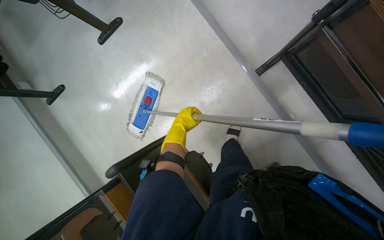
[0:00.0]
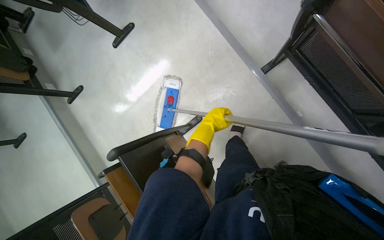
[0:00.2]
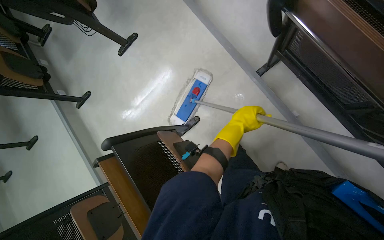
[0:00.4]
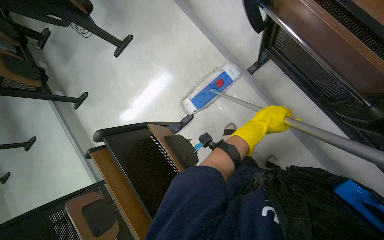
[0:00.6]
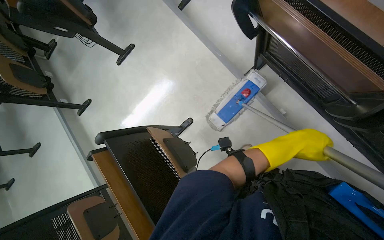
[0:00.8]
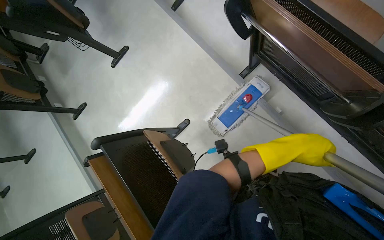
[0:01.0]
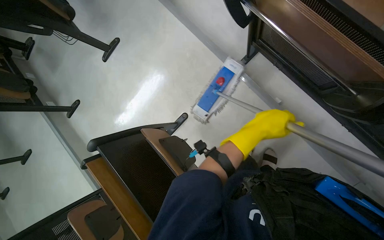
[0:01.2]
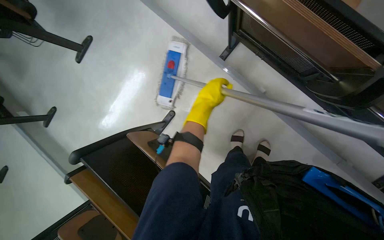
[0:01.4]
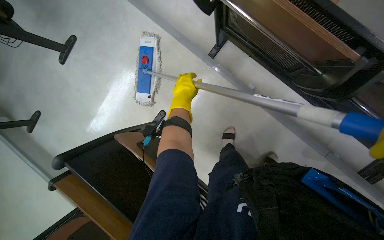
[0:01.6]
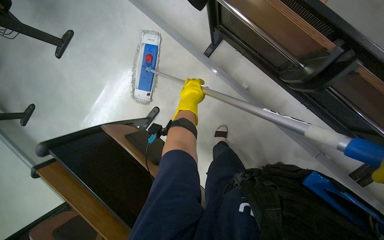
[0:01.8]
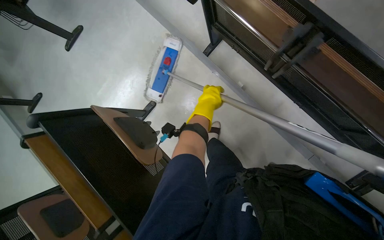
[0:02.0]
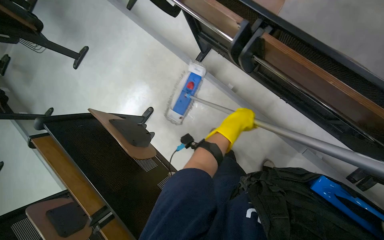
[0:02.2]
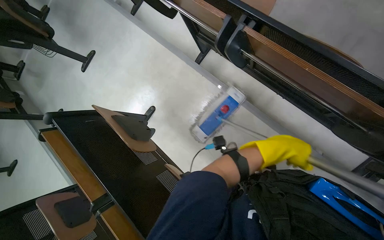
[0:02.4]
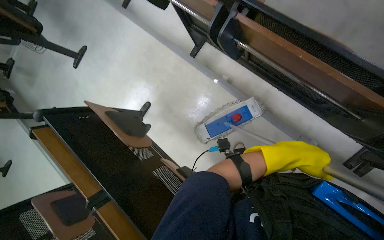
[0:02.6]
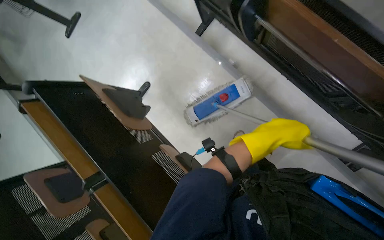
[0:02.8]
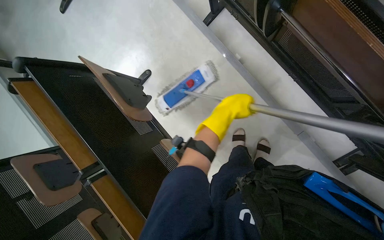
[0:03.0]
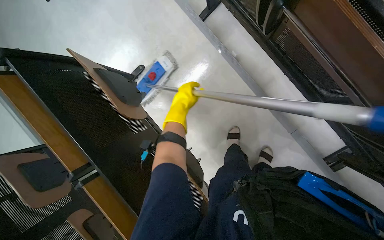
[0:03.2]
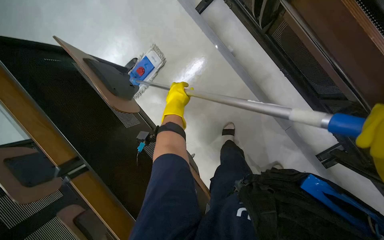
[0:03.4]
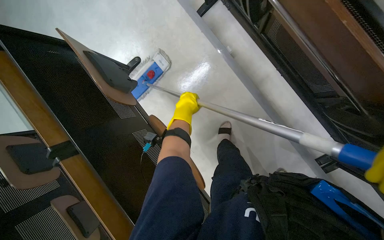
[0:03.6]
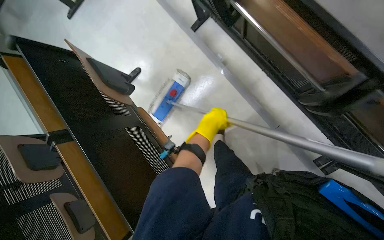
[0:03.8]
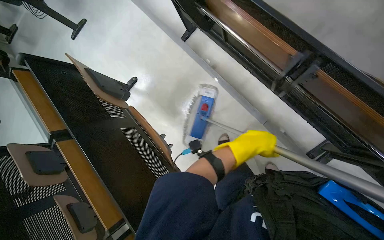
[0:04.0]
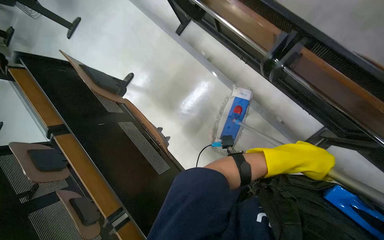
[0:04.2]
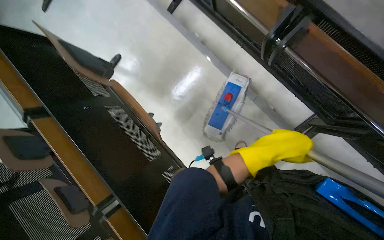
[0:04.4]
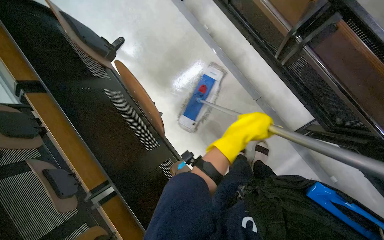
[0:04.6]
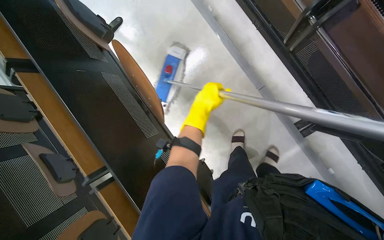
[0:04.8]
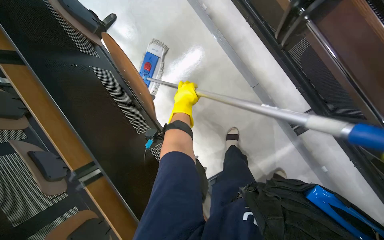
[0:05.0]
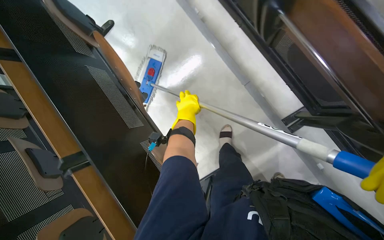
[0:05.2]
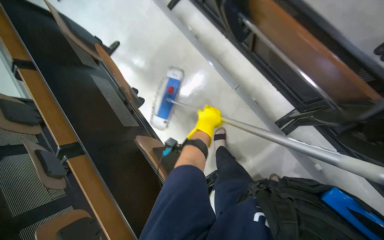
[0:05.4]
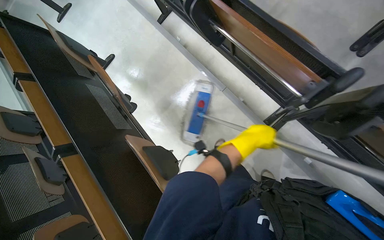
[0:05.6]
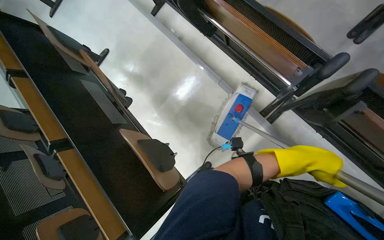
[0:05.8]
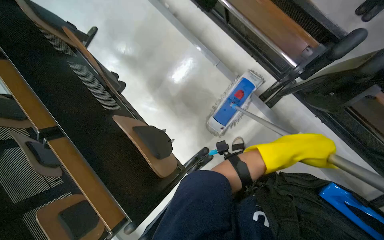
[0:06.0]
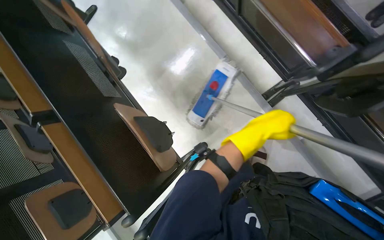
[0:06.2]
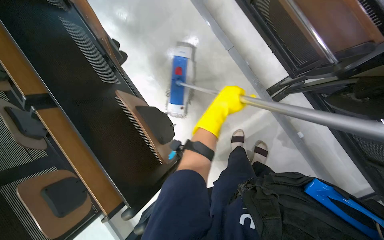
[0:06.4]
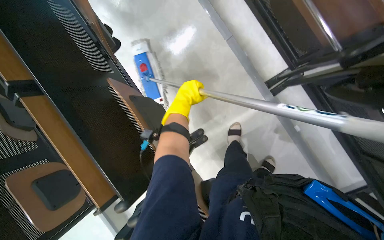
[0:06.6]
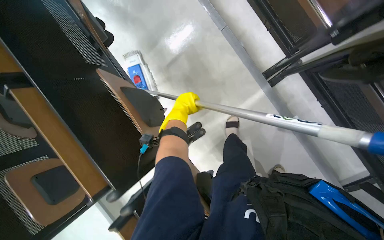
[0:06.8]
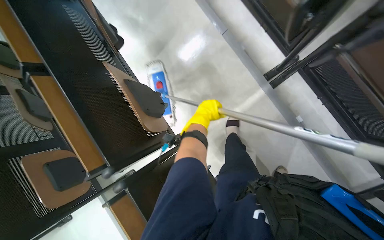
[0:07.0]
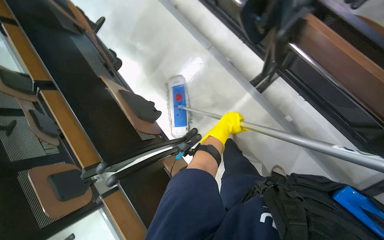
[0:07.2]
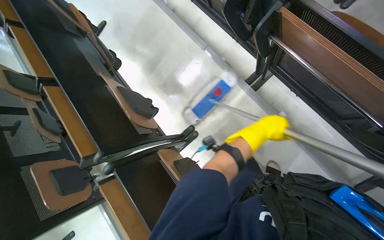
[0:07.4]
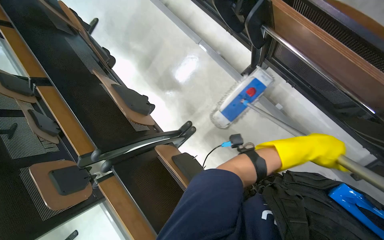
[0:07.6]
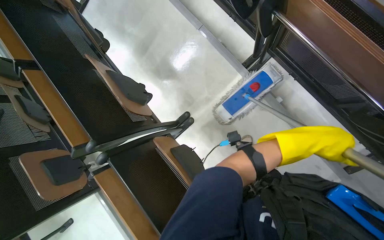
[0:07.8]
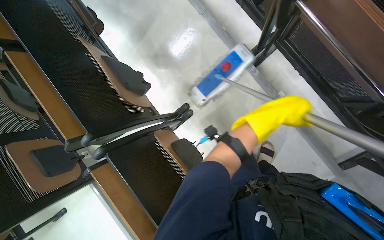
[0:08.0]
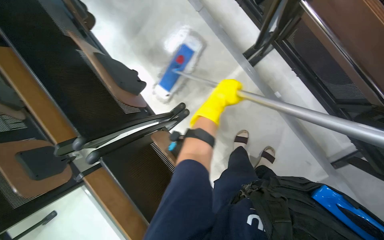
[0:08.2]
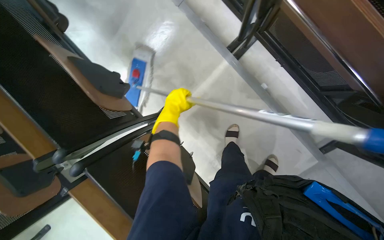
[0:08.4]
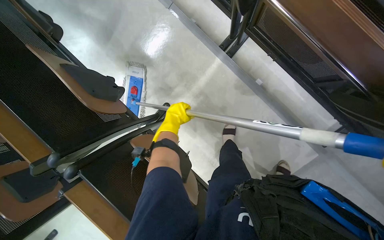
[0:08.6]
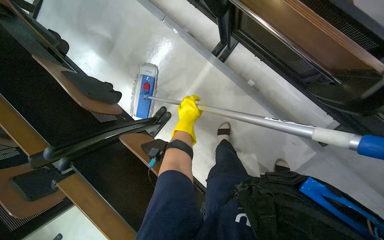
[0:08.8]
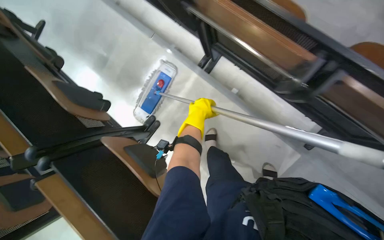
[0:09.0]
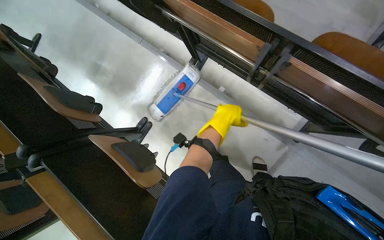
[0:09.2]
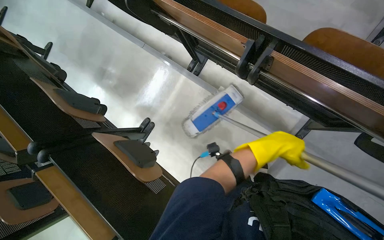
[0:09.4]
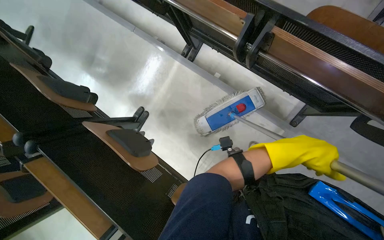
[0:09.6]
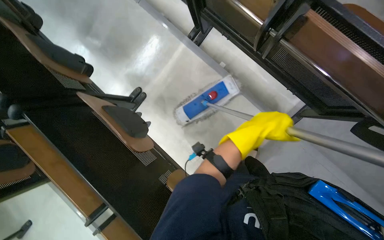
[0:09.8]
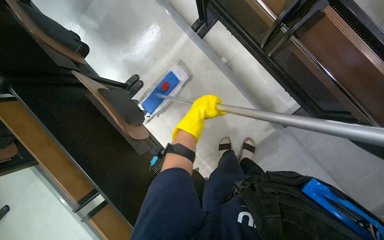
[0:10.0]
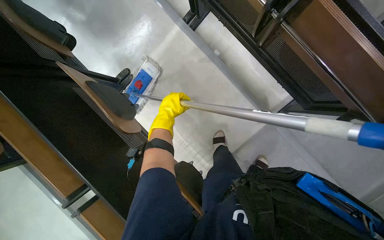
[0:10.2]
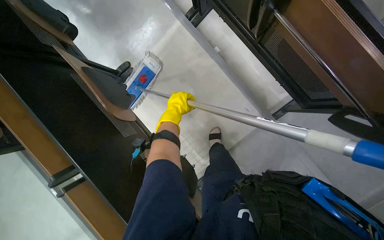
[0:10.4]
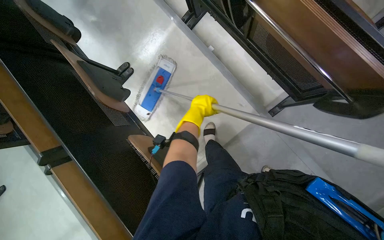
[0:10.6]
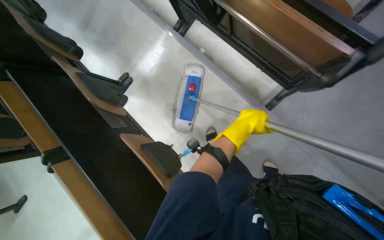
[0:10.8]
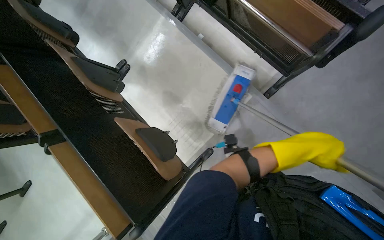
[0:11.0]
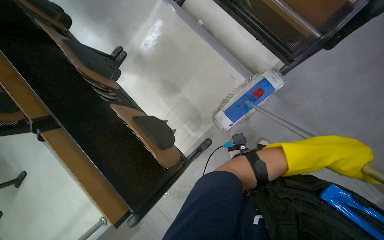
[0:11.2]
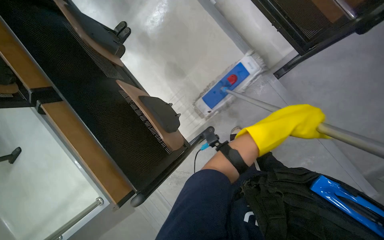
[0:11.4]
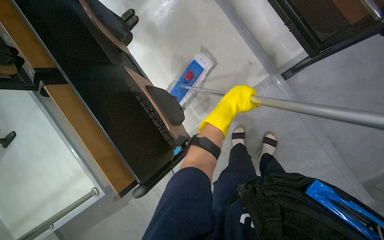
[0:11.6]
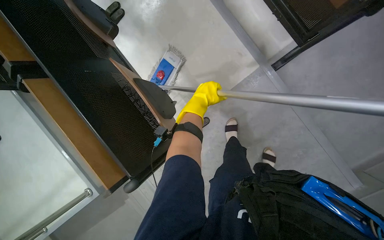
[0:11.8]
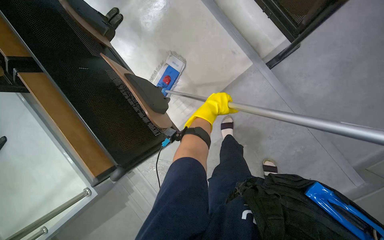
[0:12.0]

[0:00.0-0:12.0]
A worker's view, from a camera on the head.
Job: mopping floor.
The whole recording: Mopping lecture hall floor. The worker mops the floor of the lecture hall, moving chairs and re-wetting the mop as needed.
0:00.0 to 0:01.6: The left hand goes approximately 15 cm nearer to the camera, and reaches approximately 50 cm to the right, then returns.
0:01.6 to 0:03.0: The left hand is displaced to the right by about 35 cm.
0:04.4 to 0:06.0: The camera travels approximately 40 cm.
0:06.0 to 0:07.6: The left hand travels to the left and back again, approximately 35 cm each way.
0:07.6 to 0:09.0: The left hand moves to the left and up the picture, approximately 20 cm.
0:09.0 to 0:10.4: The left hand moves about 40 cm to the right and comes back.
0:10.4 to 0:12.0: The wearer moves about 40 cm.

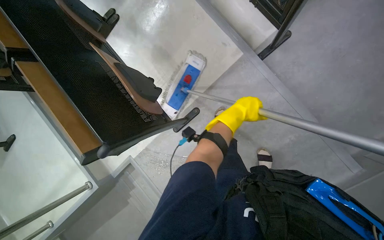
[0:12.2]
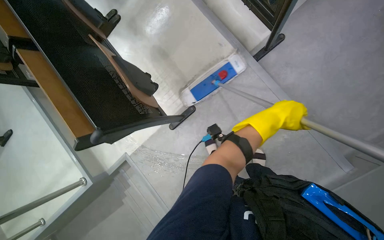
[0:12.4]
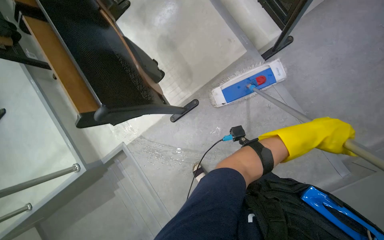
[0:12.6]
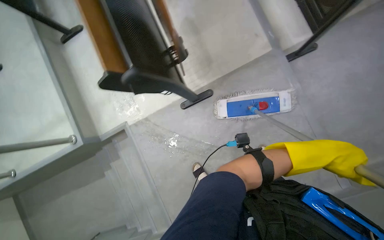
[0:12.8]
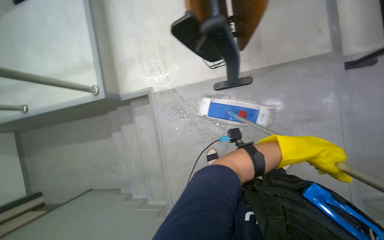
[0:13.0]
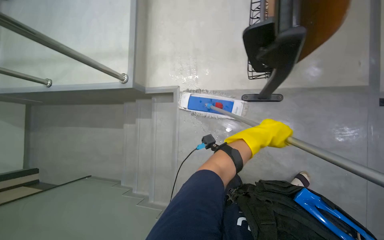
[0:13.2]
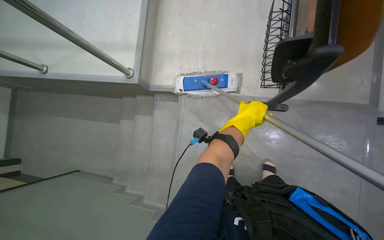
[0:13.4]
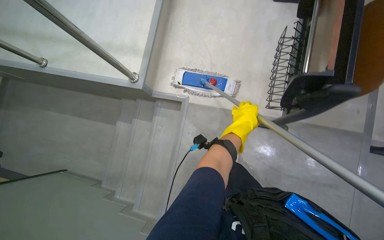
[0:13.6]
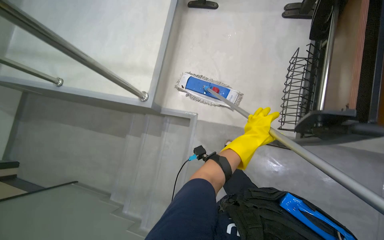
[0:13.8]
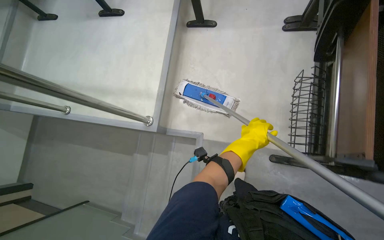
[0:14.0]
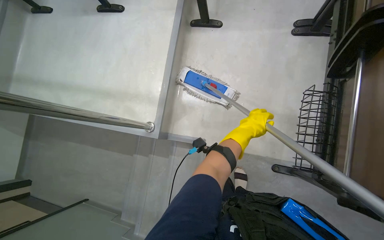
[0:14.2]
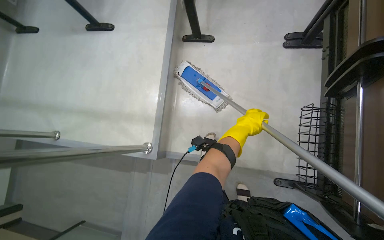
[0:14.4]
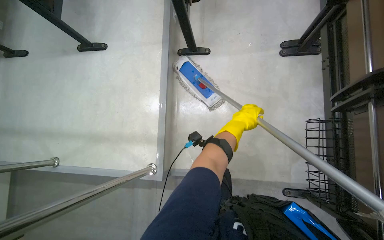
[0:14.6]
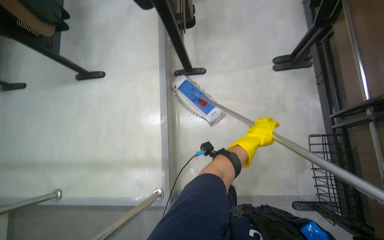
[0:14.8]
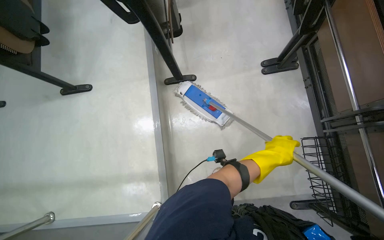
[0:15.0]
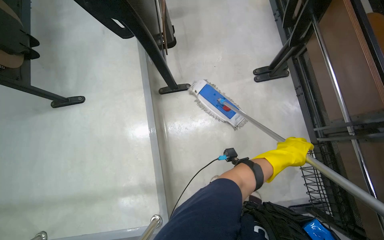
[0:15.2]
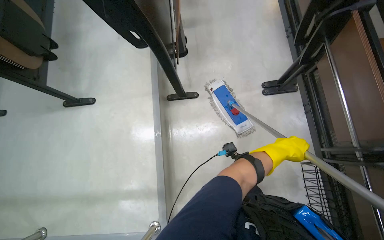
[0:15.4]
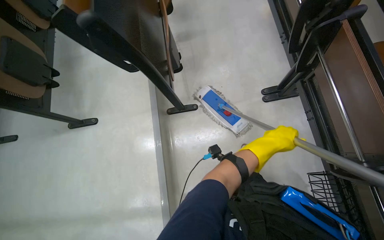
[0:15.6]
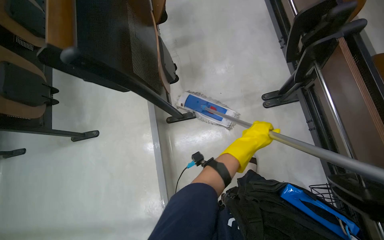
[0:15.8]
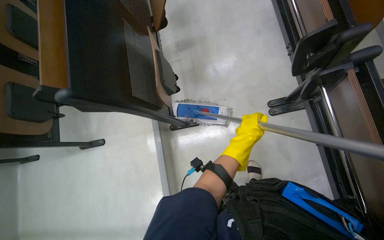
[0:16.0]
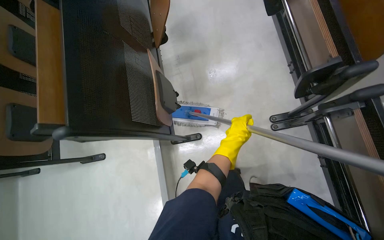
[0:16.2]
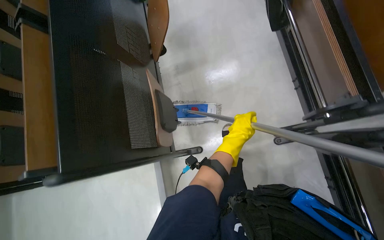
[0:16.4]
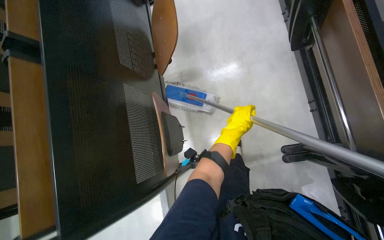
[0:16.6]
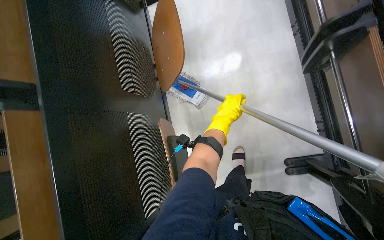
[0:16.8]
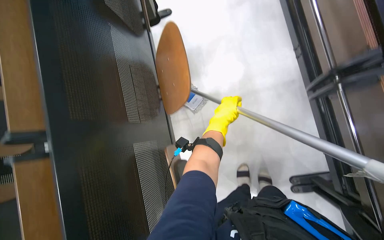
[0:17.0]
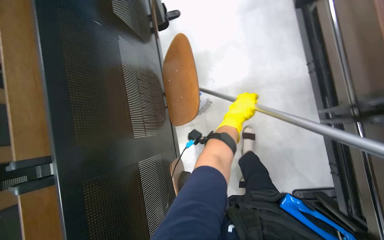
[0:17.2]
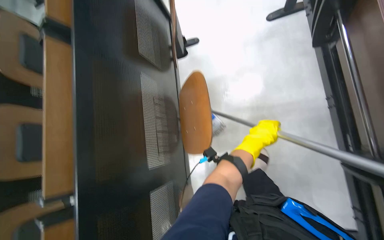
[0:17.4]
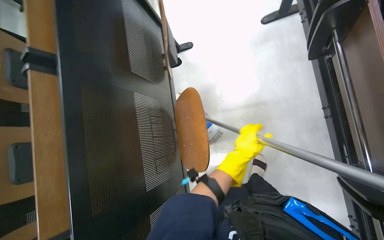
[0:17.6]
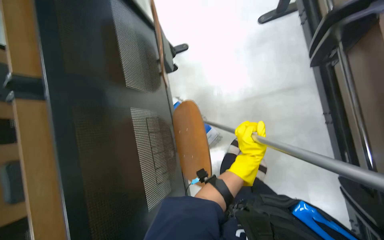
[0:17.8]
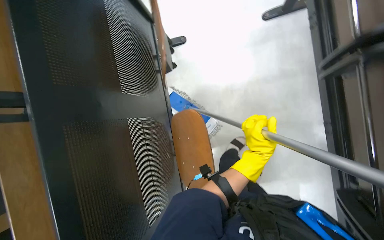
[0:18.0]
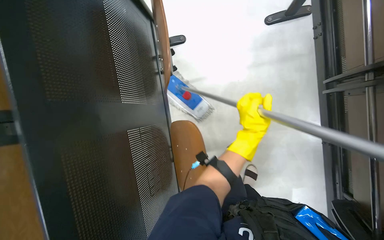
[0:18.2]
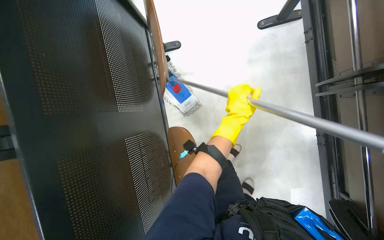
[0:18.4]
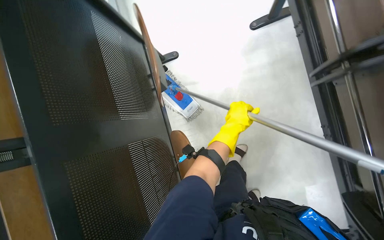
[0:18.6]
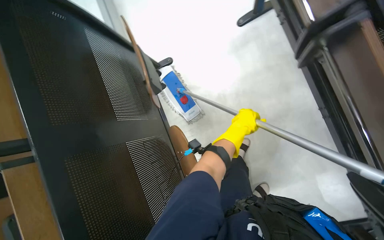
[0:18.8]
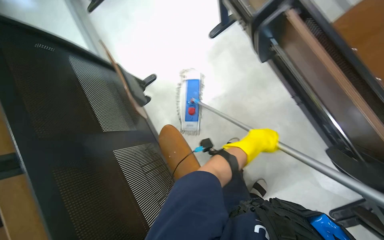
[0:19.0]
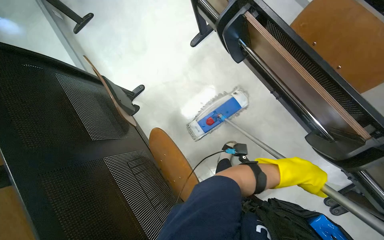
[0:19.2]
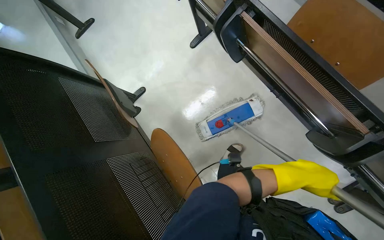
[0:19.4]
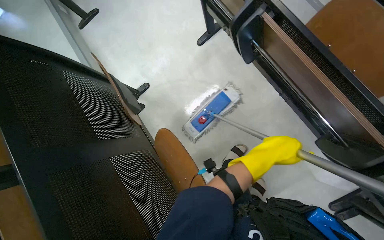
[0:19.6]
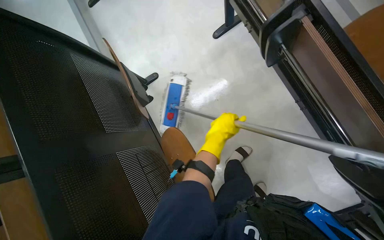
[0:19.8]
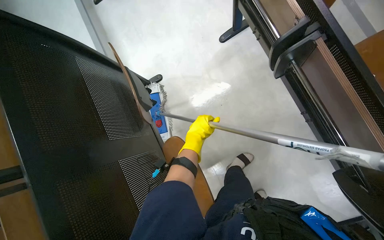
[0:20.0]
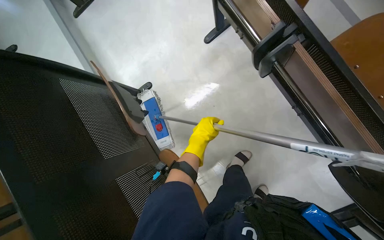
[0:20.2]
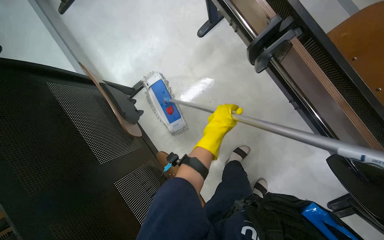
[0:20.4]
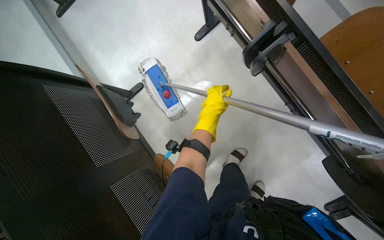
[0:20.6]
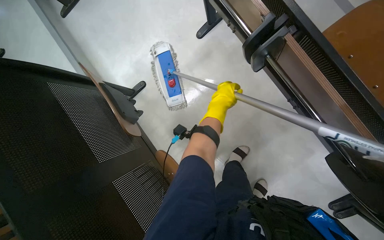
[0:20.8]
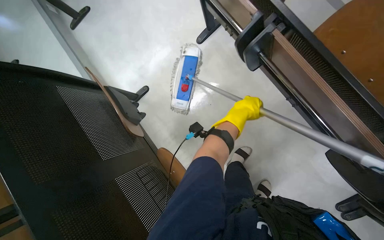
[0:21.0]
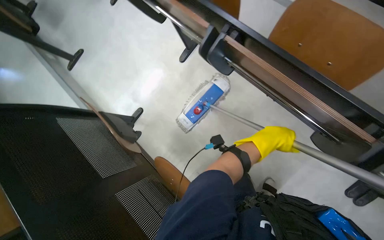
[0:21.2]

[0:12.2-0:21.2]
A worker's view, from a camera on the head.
Job: mopping floor.
The whole recording: Mopping lecture hall floor. The worker mops the floor of the lecture hall, moving chairs and re-wetting the mop as needed.
0:12.2 to 0:13.8: Everything in view rotates roughly 40 degrees clockwise. The left hand travels to the right and back again, approximately 10 cm each way.
0:13.8 to 0:15.2: The camera travels about 50 cm.
0:15.2 to 0:16.6: The head travels about 80 cm.
0:16.6 to 0:18.2: The camera travels approximately 70 cm.
0:19.8 to 0:21.2: The left hand heads to the right, covering approximately 25 cm.
